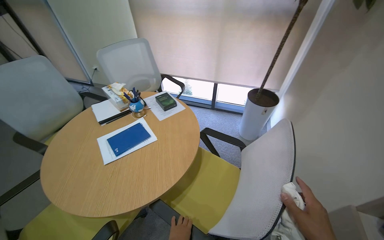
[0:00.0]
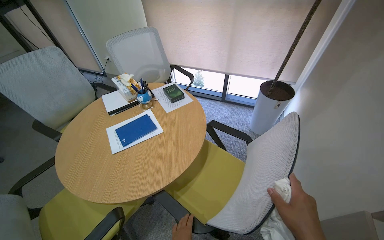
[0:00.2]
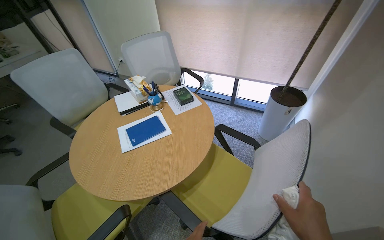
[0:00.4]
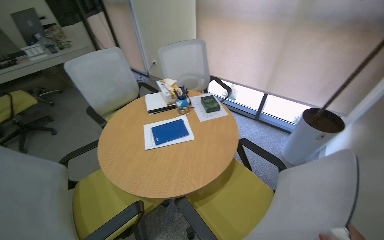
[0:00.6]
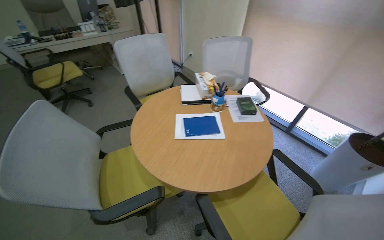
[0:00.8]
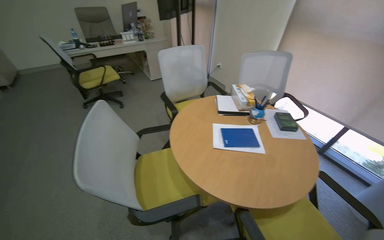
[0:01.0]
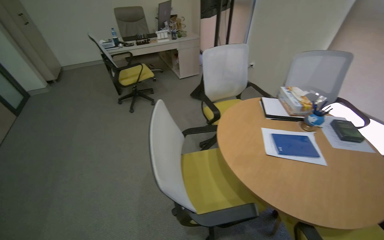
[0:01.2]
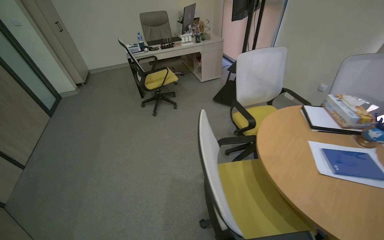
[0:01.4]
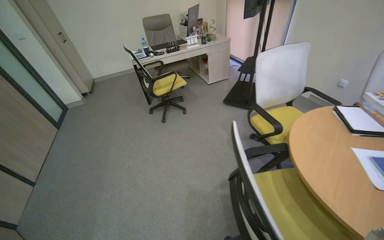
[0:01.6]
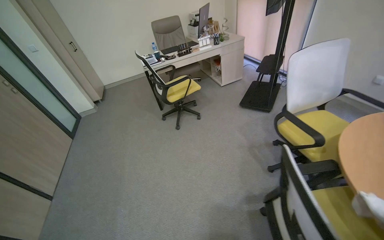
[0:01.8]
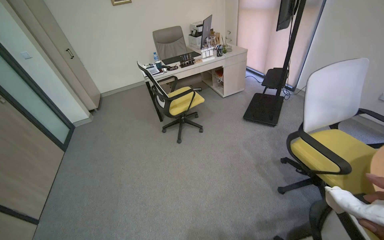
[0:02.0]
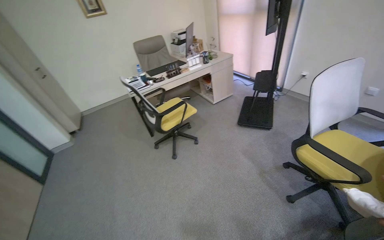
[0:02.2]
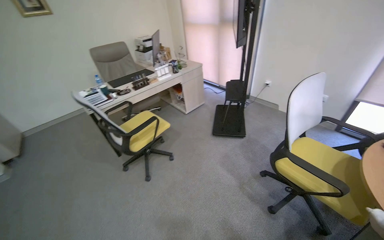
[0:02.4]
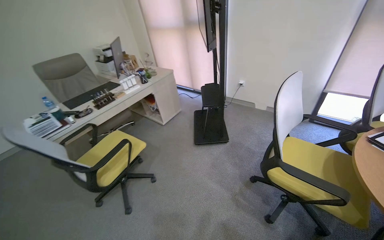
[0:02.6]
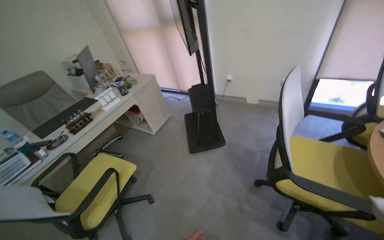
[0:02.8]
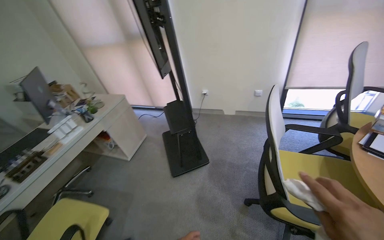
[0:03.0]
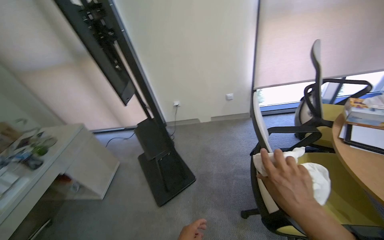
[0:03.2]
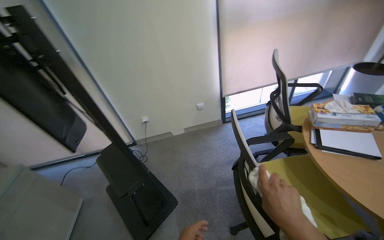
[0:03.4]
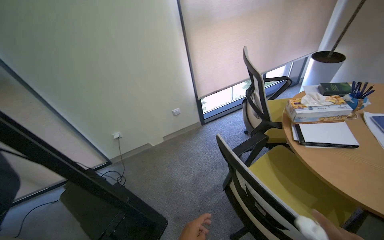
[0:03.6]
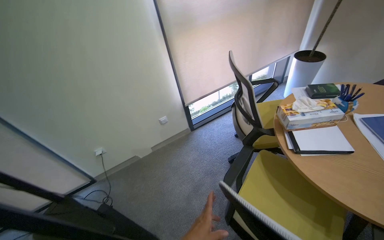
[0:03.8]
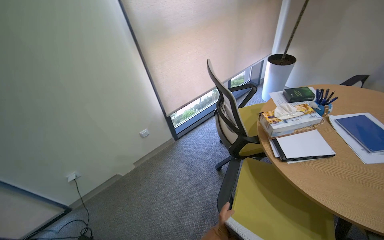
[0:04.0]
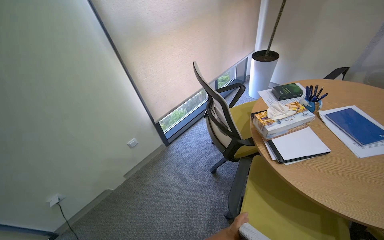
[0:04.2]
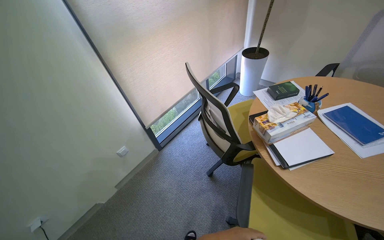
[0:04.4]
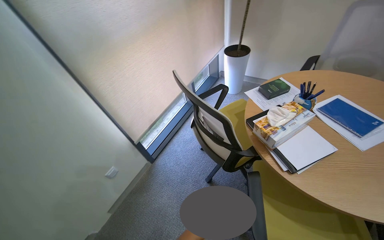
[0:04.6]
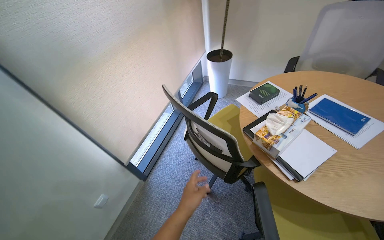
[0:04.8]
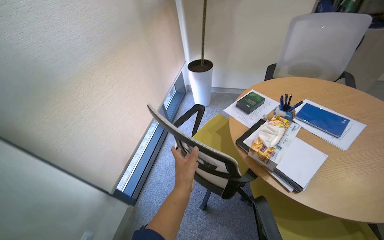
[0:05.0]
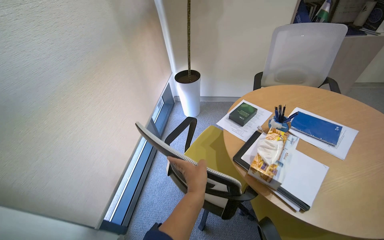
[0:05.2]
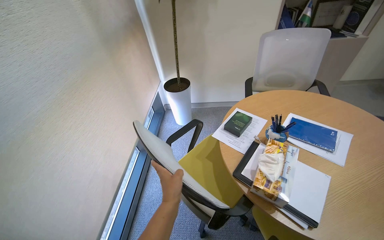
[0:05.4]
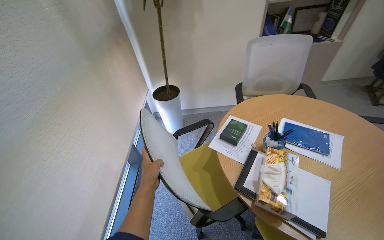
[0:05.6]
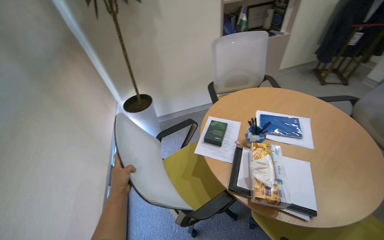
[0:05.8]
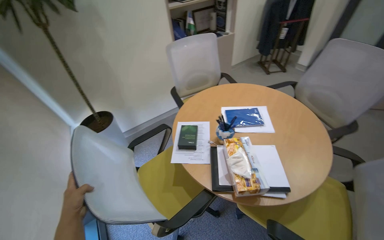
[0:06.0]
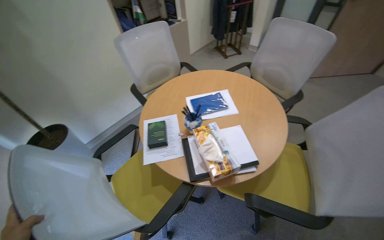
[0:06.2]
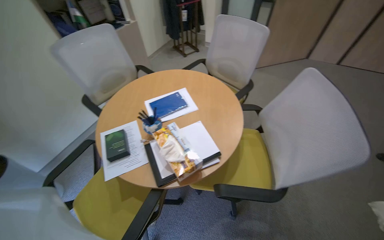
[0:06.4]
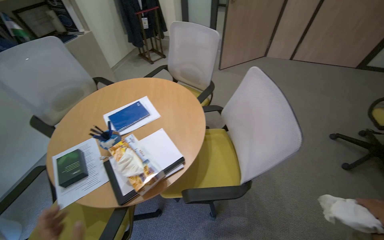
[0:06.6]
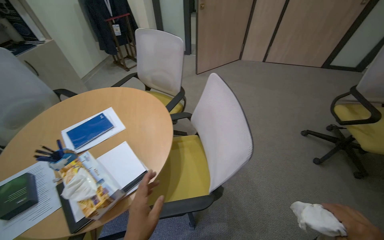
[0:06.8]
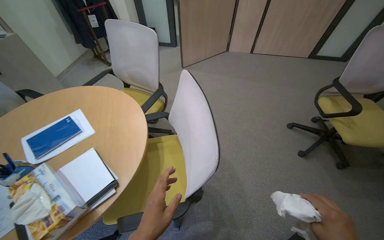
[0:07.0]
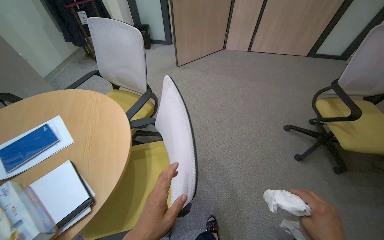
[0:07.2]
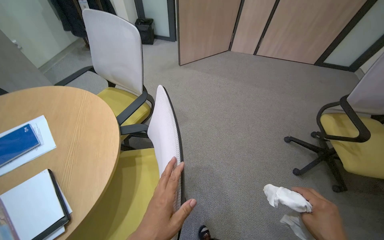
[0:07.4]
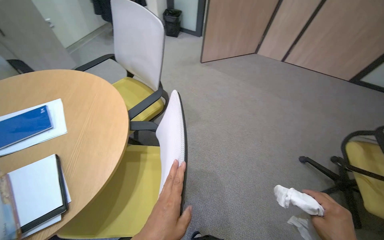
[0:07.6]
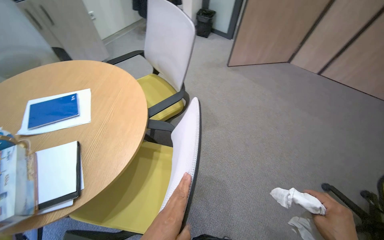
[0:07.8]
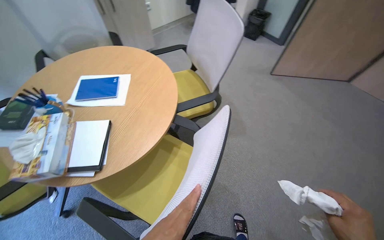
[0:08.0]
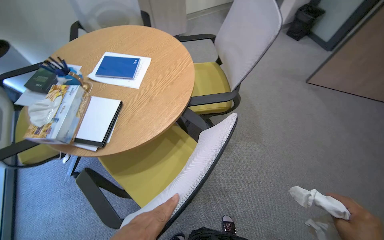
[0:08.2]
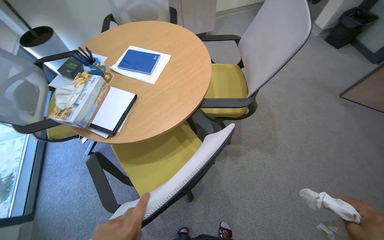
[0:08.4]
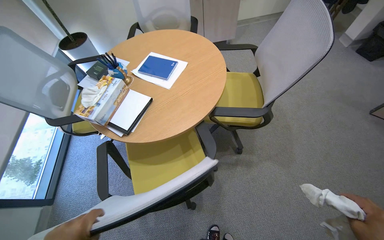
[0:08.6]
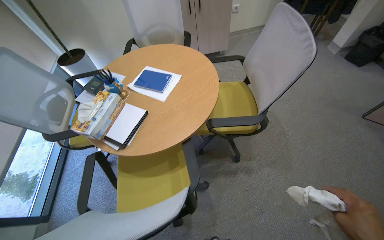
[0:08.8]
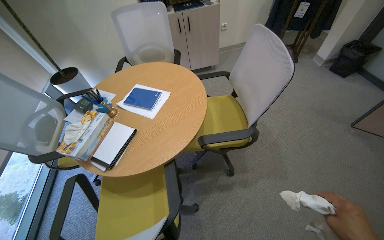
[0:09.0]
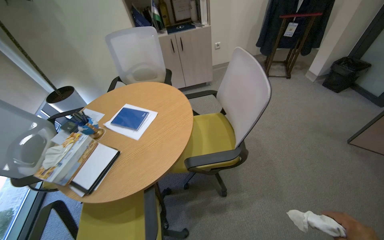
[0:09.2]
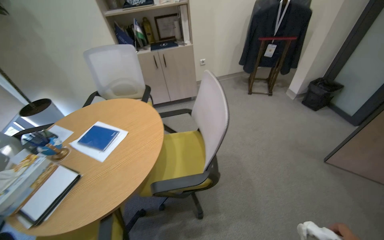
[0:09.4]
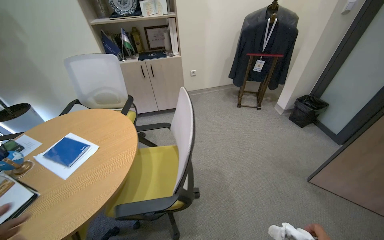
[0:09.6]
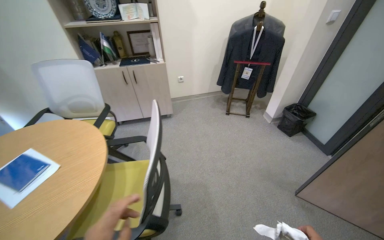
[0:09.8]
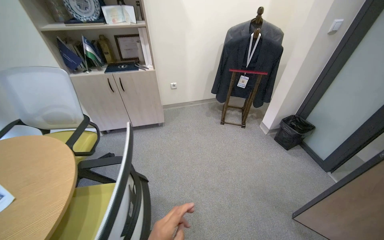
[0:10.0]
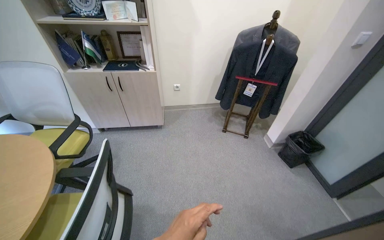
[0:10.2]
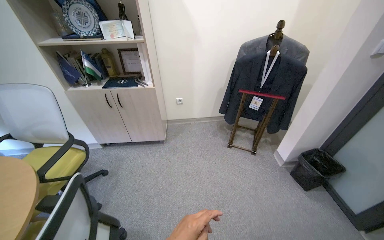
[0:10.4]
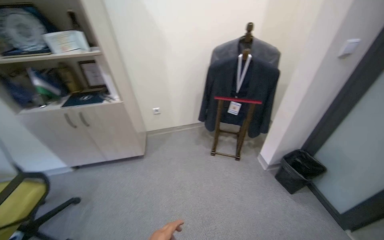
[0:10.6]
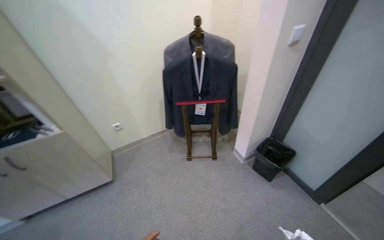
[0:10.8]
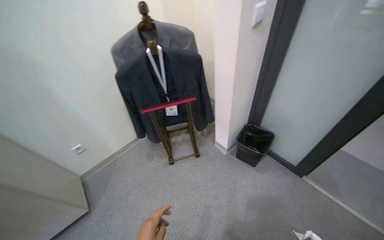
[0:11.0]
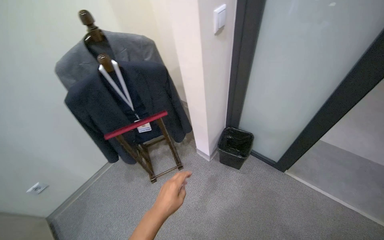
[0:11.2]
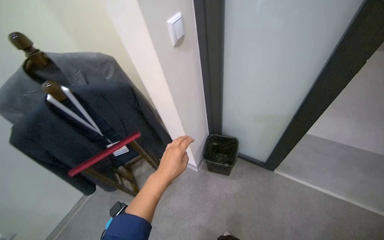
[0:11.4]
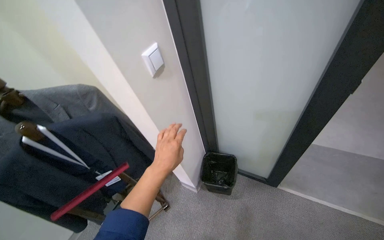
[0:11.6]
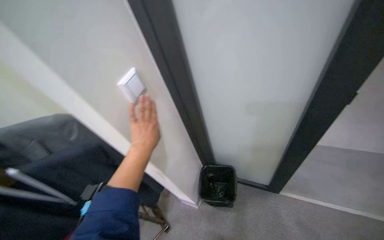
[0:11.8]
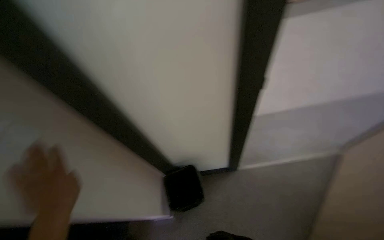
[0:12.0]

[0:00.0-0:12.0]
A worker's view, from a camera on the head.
Job: wiping surfaces.
The whole recording: Cleaning office room. The worker cleans various surfaces in an office, including door handles, cabinet handles, and desk surfaces, and empties the trash bin.
0:00.0 to 0:01.6: The camera travels some 80 cm. The wearer's head swings some 50 degrees to the left.
0:01.6 to 0:03.0: The wearer moves approximately 1 m. The head turns to the right by roughly 50 degrees.
0:03.0 to 0:04.4: The wearer moves approximately 70 cm. The head turns to the right by approximately 65 degrees.
0:04.4 to 0:06.0: The head travels about 60 cm. The head rotates roughly 75 degrees to the right.
0:06.0 to 0:07.6: The wearer moves about 70 cm. The head rotates roughly 35 degrees to the right.
0:07.6 to 0:09.0: The wearer looks approximately 55 degrees further to the left.
0:09.0 to 0:10.4: The wearer moves roughly 1 m. The camera pitches upward, by about 15 degrees.
0:10.4 to 0:12.0: The camera travels roughly 1 m. The head rotates approximately 70 degrees to the right.

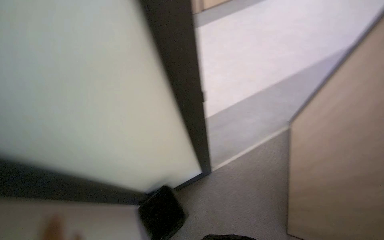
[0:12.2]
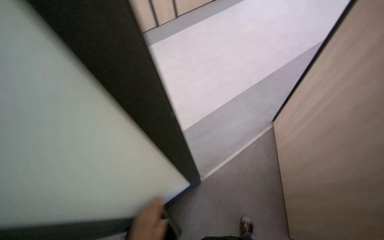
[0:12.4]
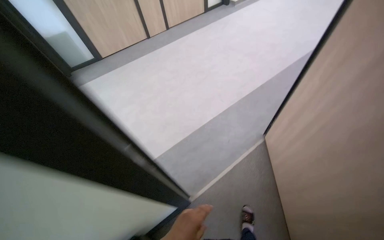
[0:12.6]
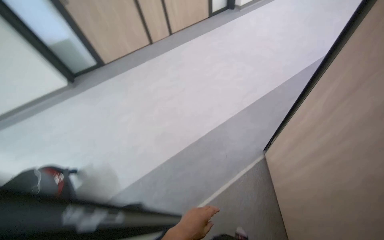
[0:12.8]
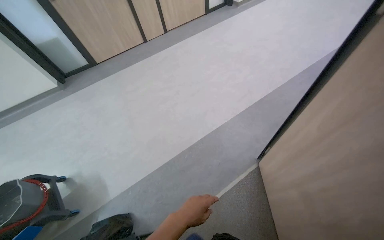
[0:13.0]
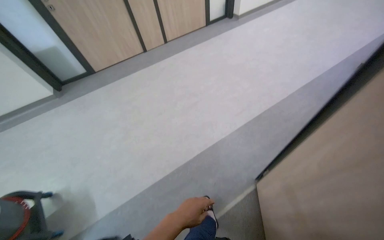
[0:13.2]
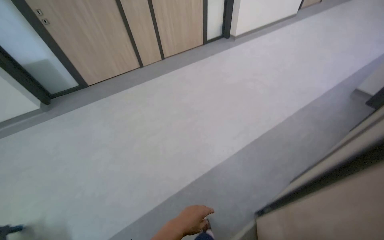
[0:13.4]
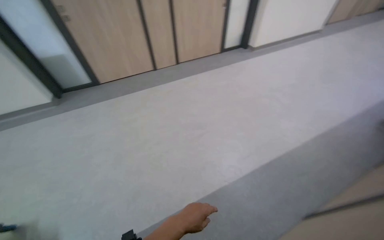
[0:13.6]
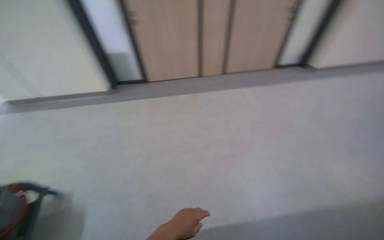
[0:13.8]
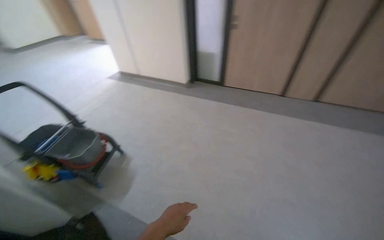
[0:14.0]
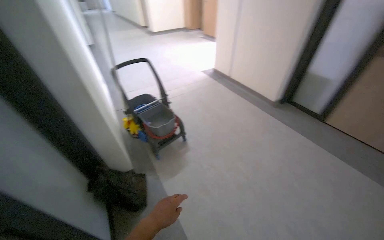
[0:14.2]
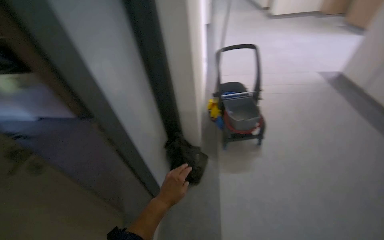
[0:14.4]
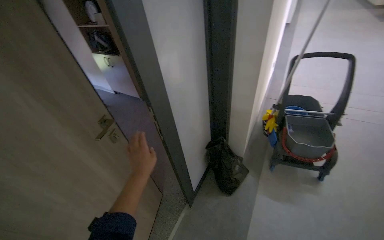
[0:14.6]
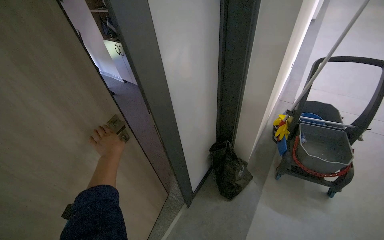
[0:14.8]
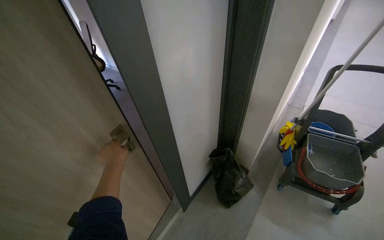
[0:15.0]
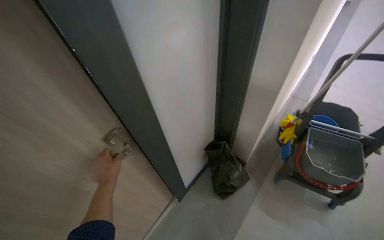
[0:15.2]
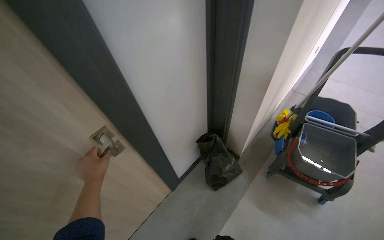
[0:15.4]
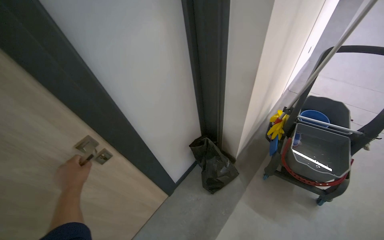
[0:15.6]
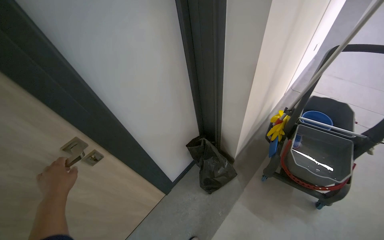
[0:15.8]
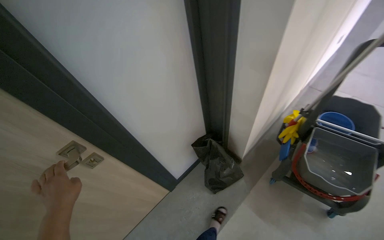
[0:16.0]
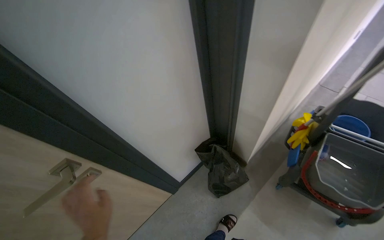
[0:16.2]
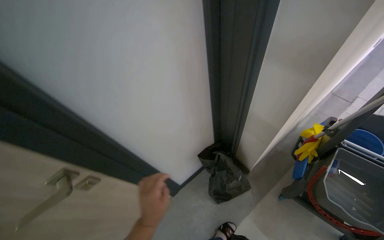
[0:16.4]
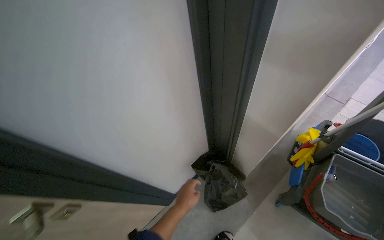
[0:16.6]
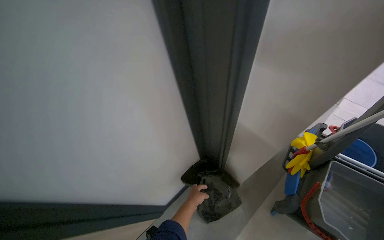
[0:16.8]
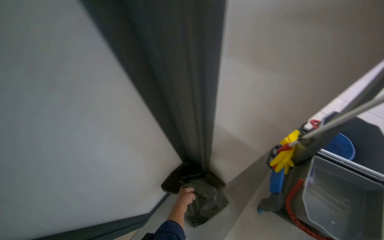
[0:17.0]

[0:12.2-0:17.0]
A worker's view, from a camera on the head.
Job: wiping surfaces.
The whole recording: Cleaning office room. The worker cleans various surfaces in an office, including door handles, cabinet handles, and desk surfaces, and empties the trash bin.
0:12.2 to 0:13.8: The camera travels roughly 90 cm. The head turns to the left by roughly 20 degrees. The view tips upward by about 15 degrees.
0:13.8 to 0:15.4: The camera travels approximately 50 cm. The wearer's head swings approximately 140 degrees to the left. The camera pitches downward, by approximately 15 degrees.
0:15.4 to 0:17.0: The head travels approximately 50 cm.

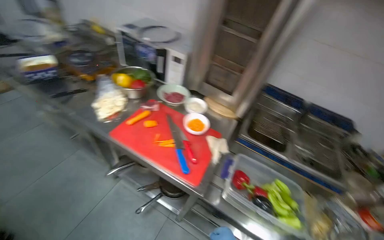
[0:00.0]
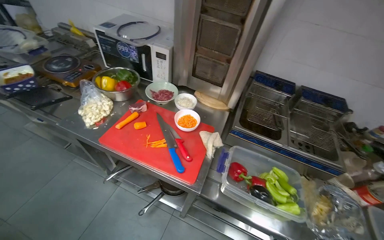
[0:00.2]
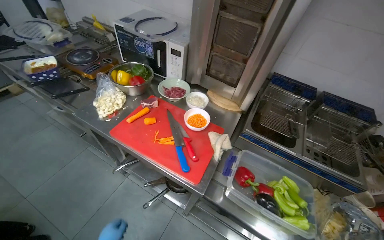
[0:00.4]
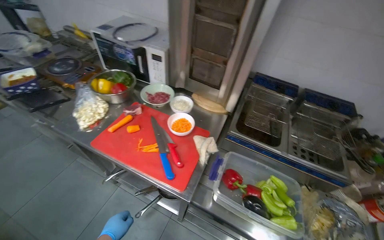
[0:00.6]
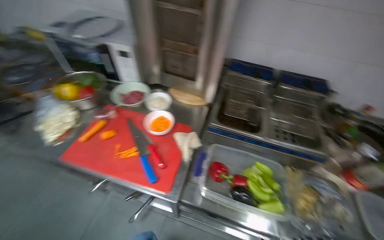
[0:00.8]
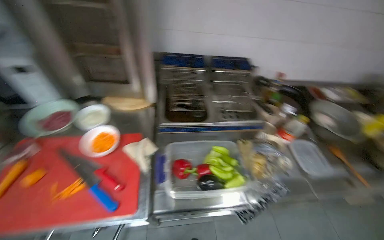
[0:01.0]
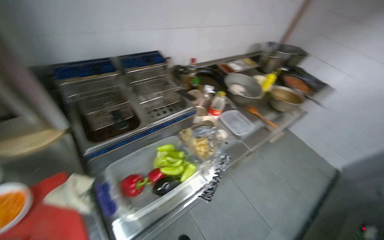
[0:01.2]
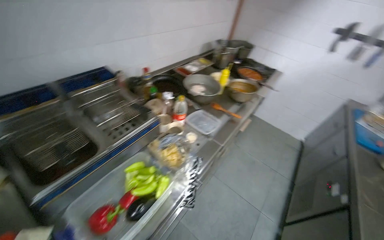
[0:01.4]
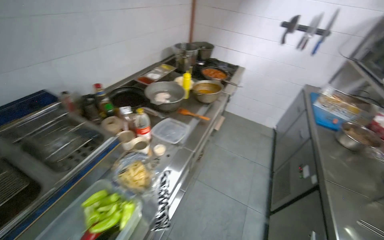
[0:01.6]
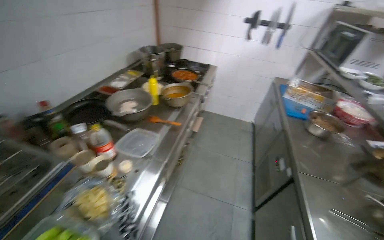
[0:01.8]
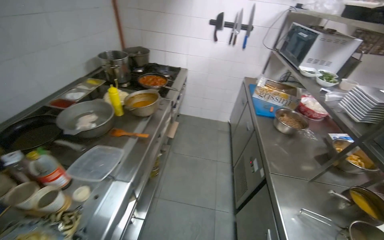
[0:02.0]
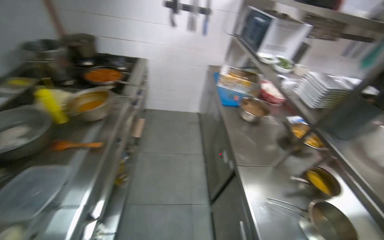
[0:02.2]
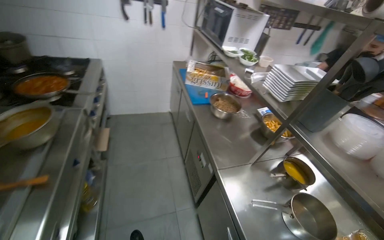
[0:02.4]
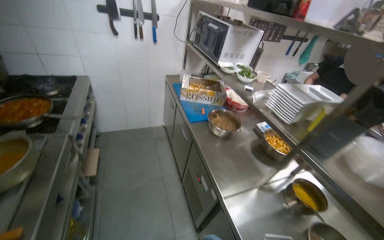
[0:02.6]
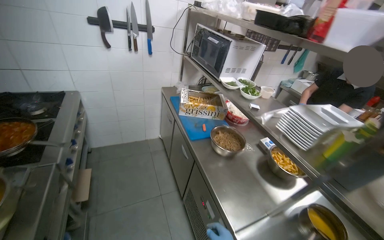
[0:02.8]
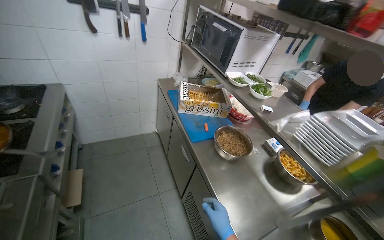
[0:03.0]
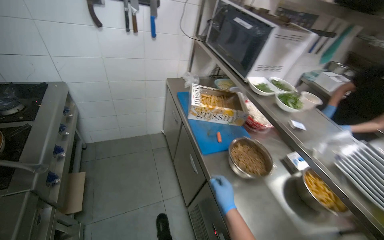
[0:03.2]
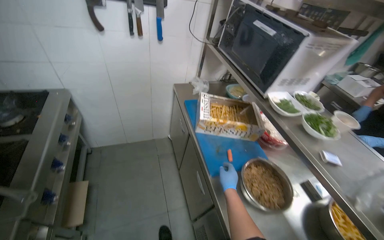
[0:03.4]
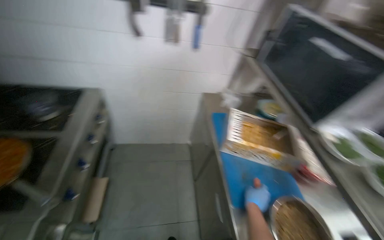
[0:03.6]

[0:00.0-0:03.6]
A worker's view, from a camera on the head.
Job: preparing food.
The whole recording: Chopping carrots into small pieces. The worker chops carrots into small pieces on a red cutting board and transfers them to a bowl.
0:00.0 to 0:01.8: The wearer moves some 50 cm. The wearer's head swings some 100 degrees to the right.
0:01.8 to 0:03.6: The head travels some 1 m. The wearer looks about 25 degrees further to the right.
